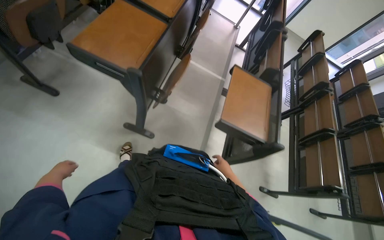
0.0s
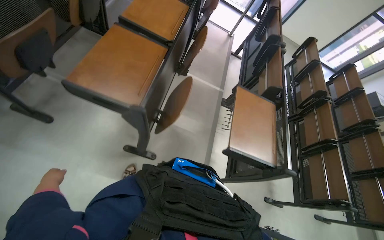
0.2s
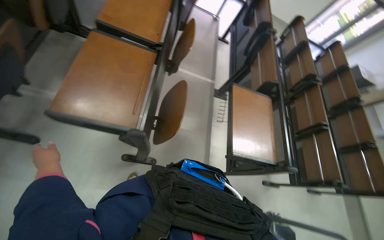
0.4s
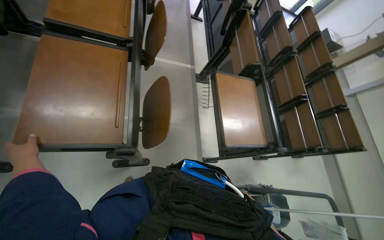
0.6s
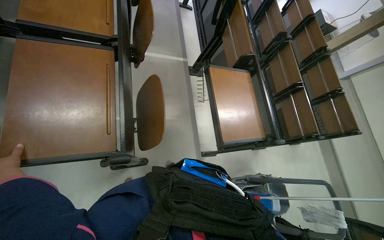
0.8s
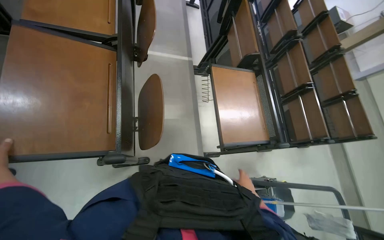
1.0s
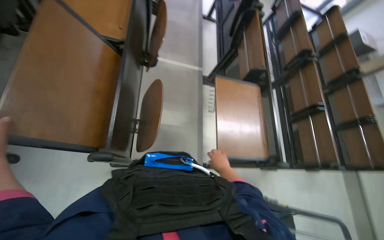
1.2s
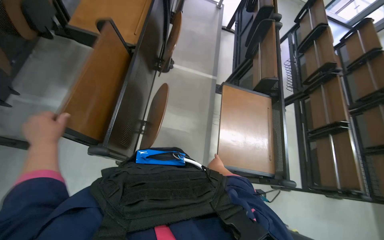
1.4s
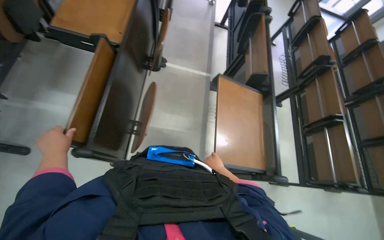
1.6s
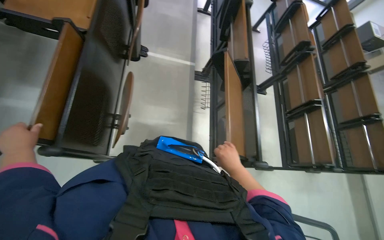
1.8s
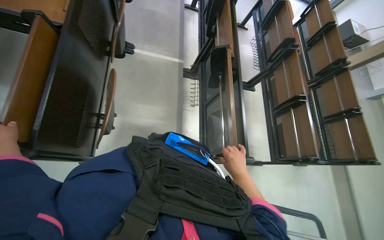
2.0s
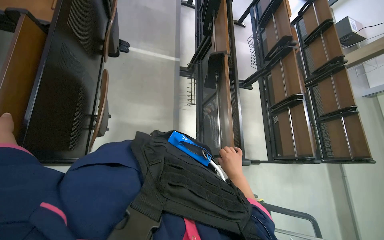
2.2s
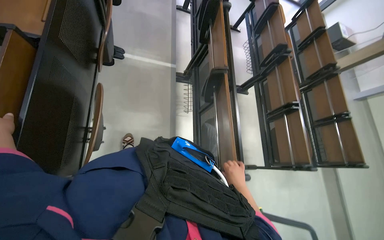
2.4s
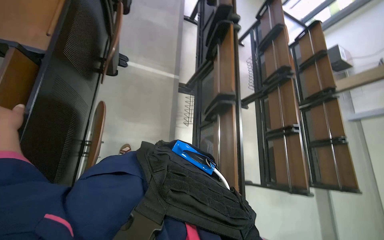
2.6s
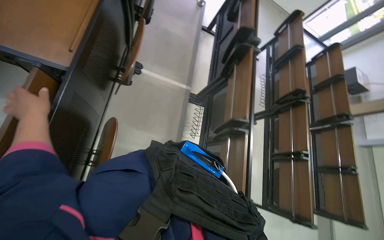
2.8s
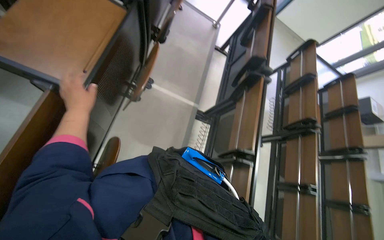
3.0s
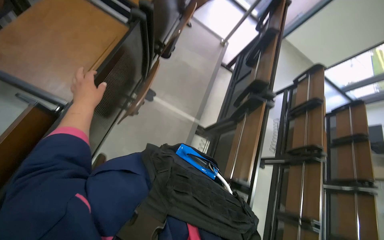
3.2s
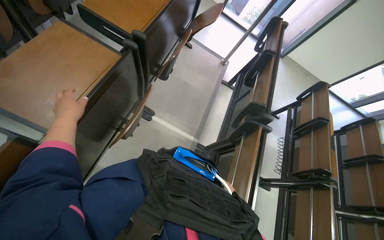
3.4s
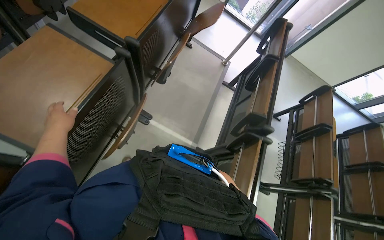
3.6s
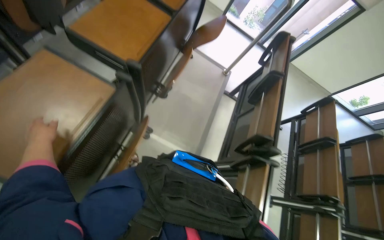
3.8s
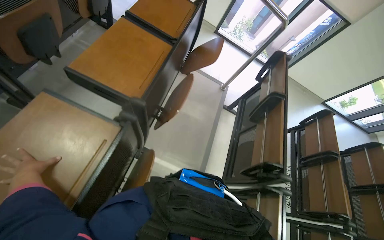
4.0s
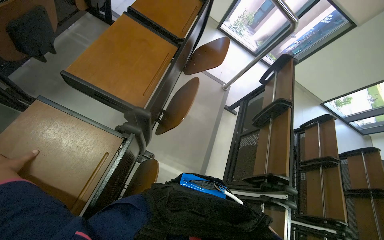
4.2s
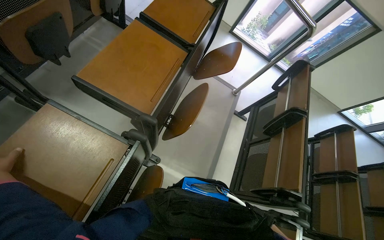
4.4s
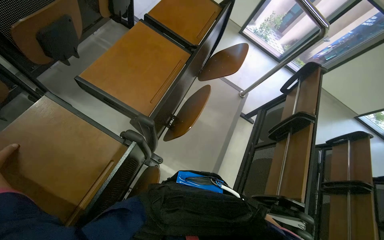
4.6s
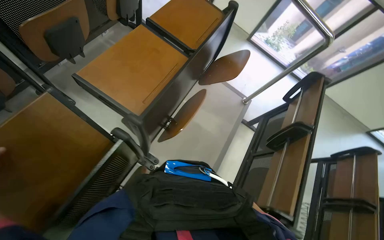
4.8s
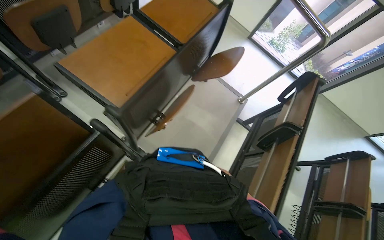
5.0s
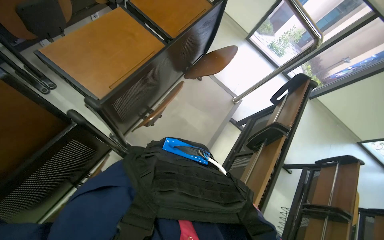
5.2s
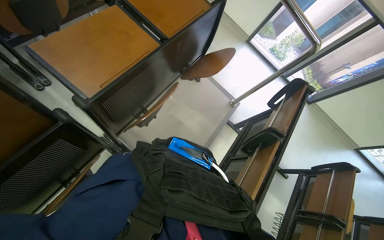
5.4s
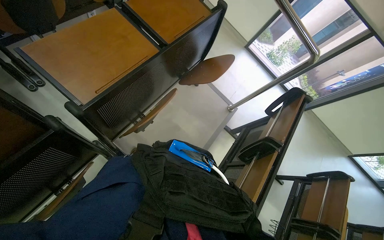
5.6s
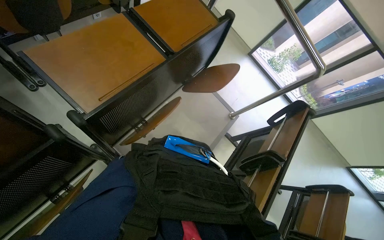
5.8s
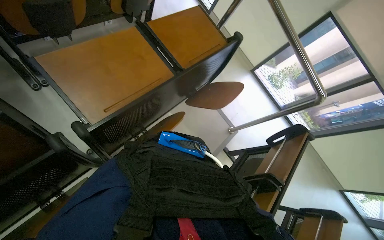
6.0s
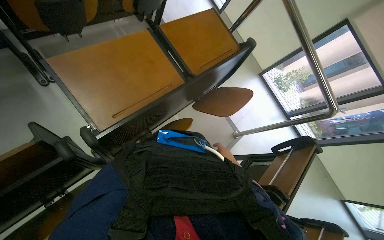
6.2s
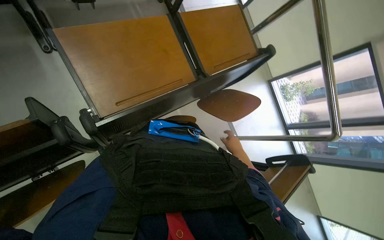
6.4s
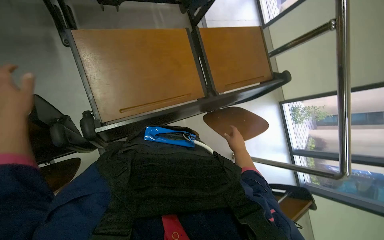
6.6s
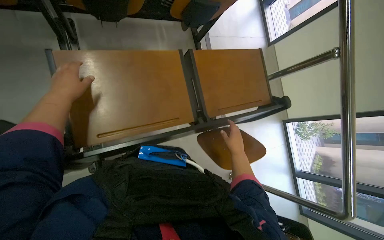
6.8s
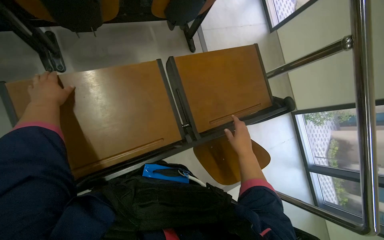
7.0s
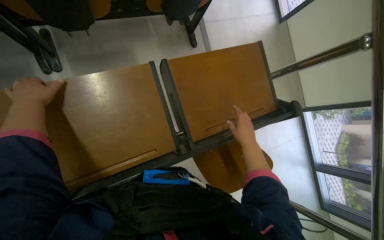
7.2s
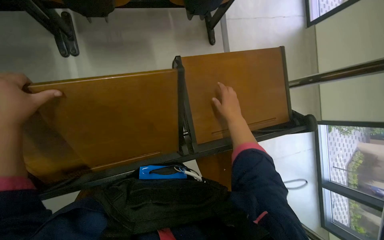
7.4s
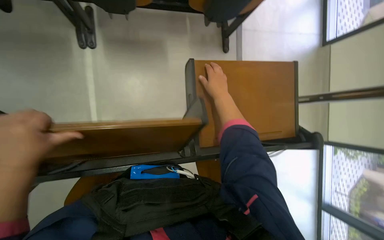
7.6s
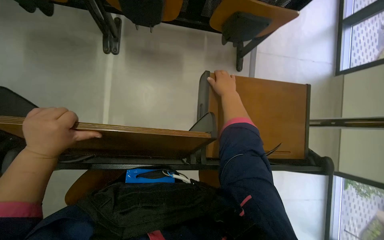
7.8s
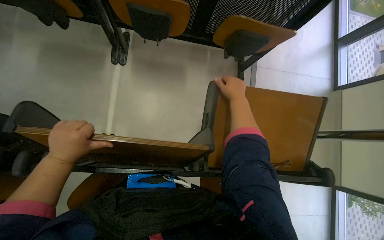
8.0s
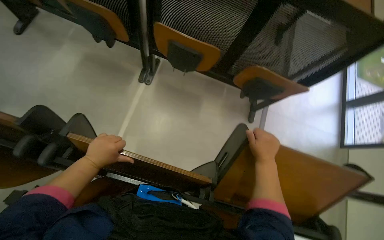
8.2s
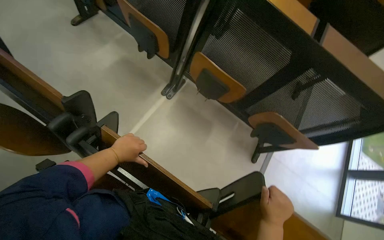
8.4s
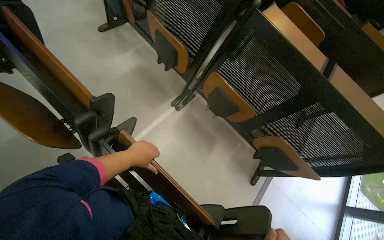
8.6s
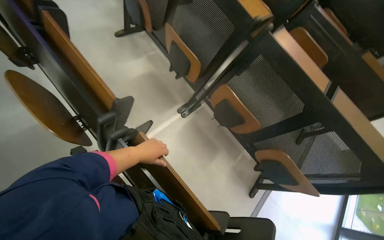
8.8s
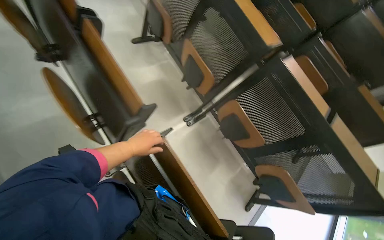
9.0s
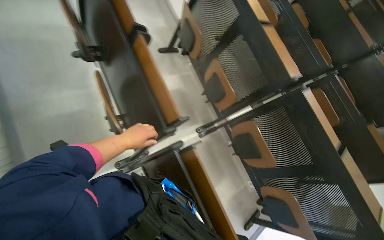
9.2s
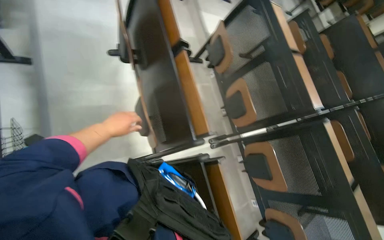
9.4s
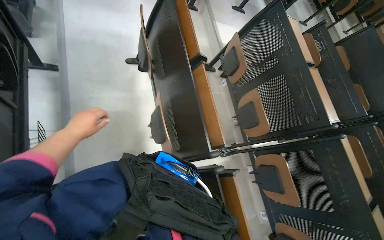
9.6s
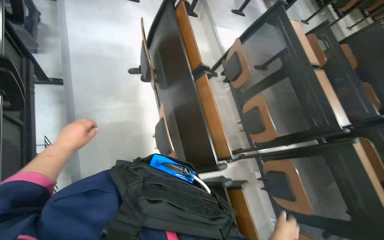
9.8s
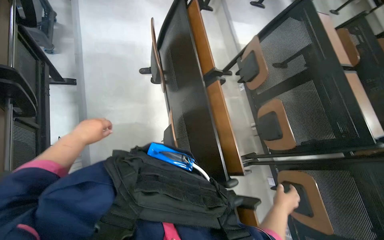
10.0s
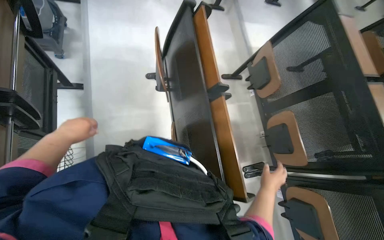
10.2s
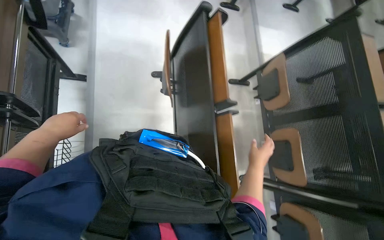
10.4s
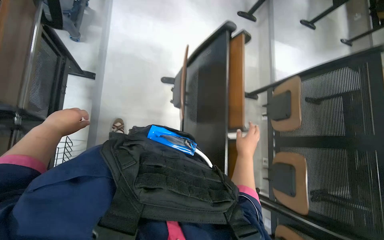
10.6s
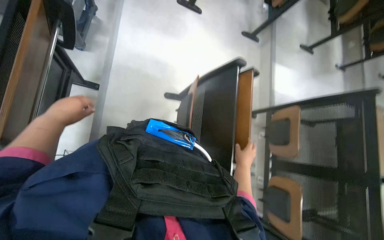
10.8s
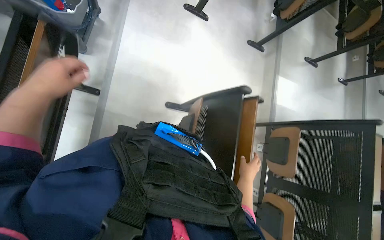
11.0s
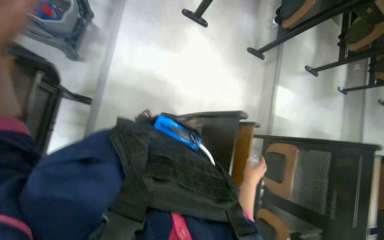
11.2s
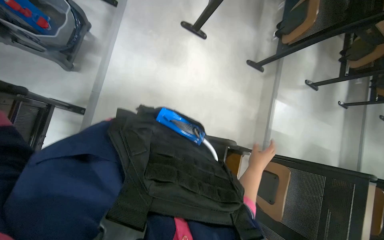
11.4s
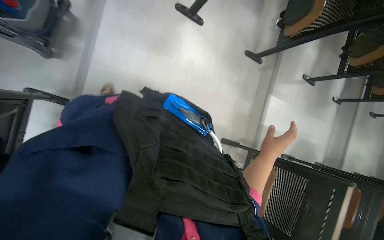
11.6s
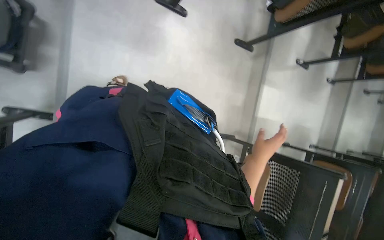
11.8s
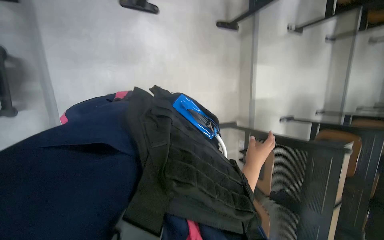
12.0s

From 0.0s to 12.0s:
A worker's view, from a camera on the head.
Job: organizing items.
The whole recording: Adjusting lecture hall desks. Adjusts the desks in the lecture hall, moving them into position.
From 0.0s to 1.6s: The camera is carried about 40 cm.
From 1.6s to 3.0s: The camera is carried about 40 cm.
From 3.0s to 4.4s: The camera travels approximately 60 cm.
From 6.0s to 7.6s: The wearer moves some 50 cm. The wearer looks roughly 40 degrees further to the left.
From 7.6s to 9.0s: The wearer moves about 40 cm. The view tips upward by about 40 degrees. Everything in view rotates roughly 55 degrees clockwise.
From 9.0s to 10.4s: The wearer moves approximately 60 cm. The head turns to the left by roughly 30 degrees.
From 10.4s to 12.0s: The camera is carried about 1 m. The view tips downward by approximately 20 degrees.

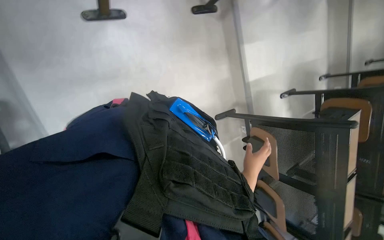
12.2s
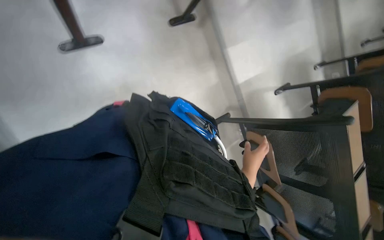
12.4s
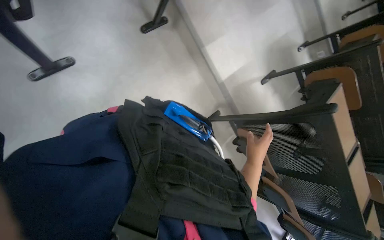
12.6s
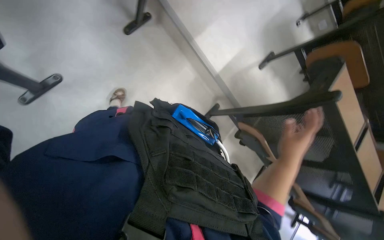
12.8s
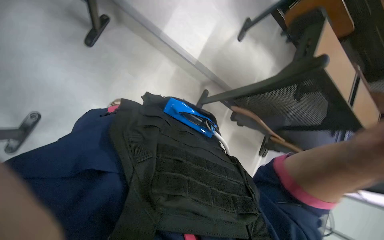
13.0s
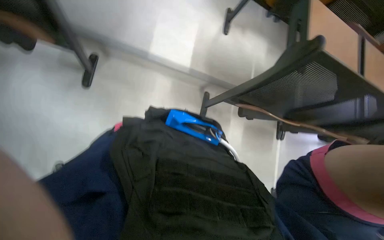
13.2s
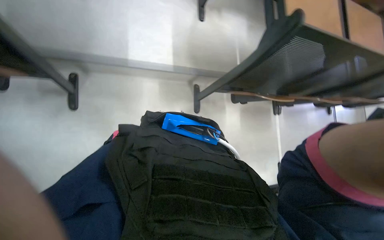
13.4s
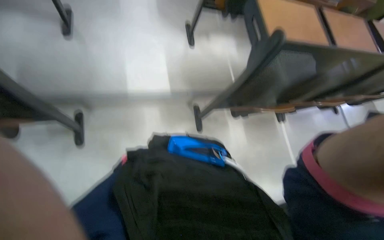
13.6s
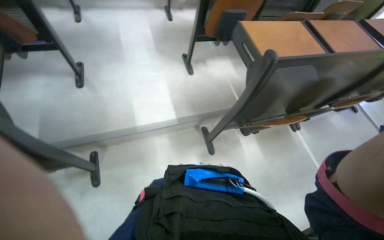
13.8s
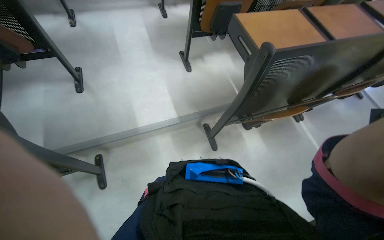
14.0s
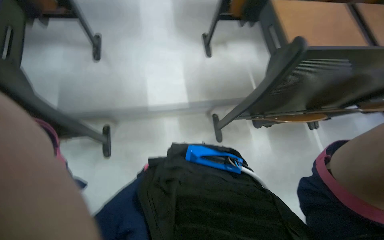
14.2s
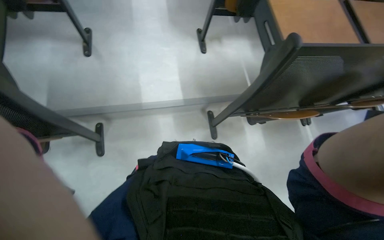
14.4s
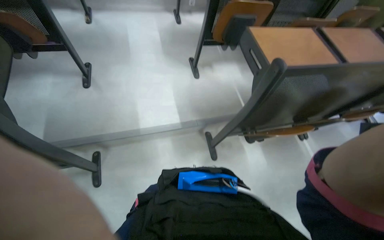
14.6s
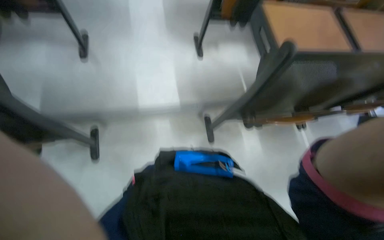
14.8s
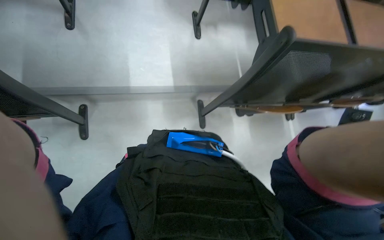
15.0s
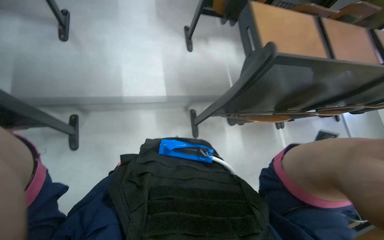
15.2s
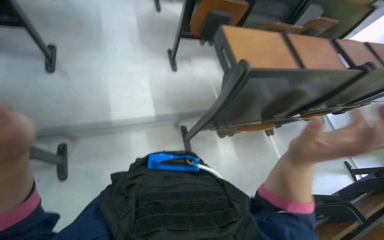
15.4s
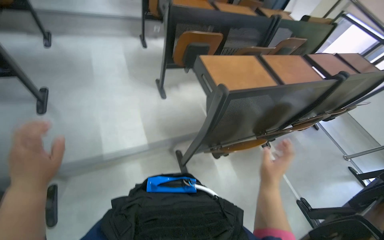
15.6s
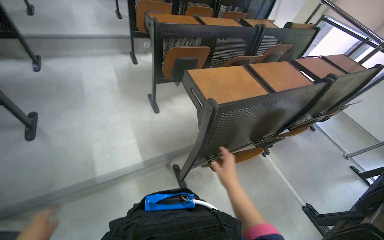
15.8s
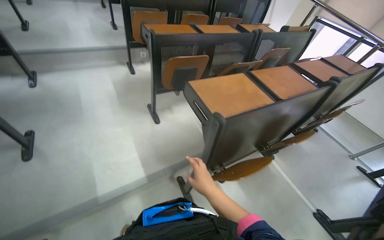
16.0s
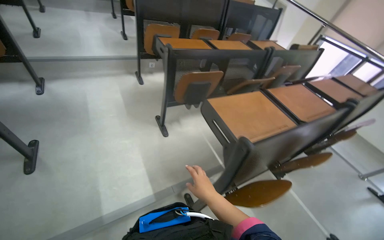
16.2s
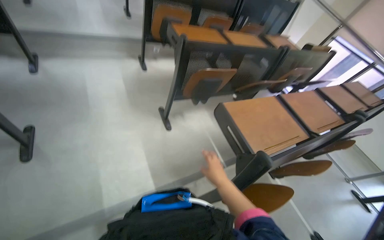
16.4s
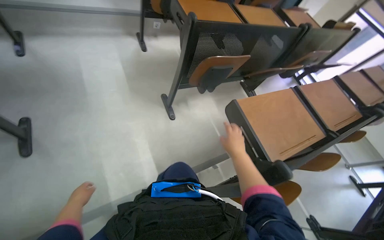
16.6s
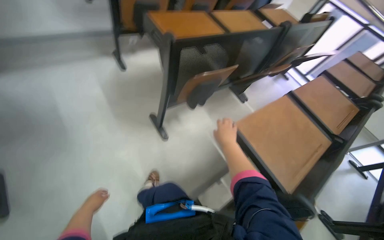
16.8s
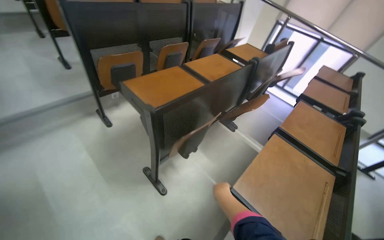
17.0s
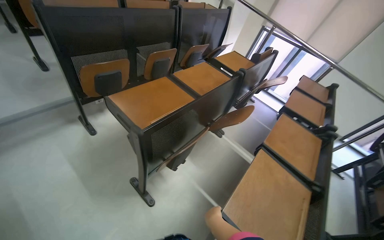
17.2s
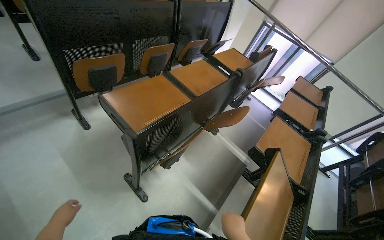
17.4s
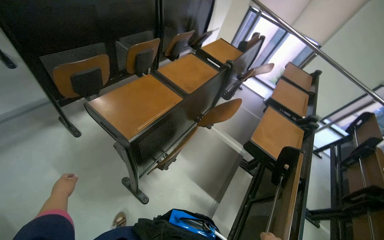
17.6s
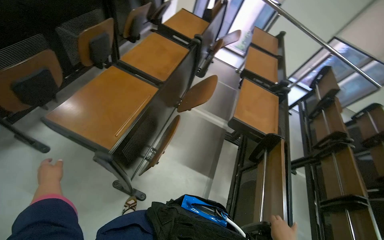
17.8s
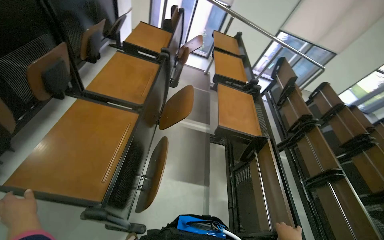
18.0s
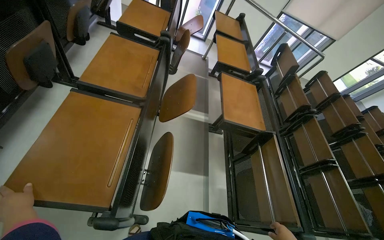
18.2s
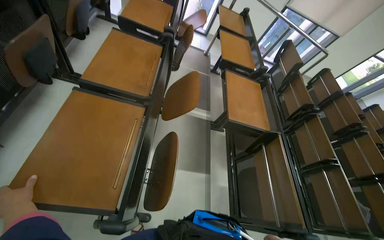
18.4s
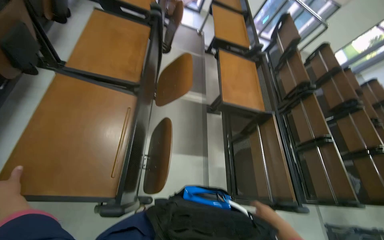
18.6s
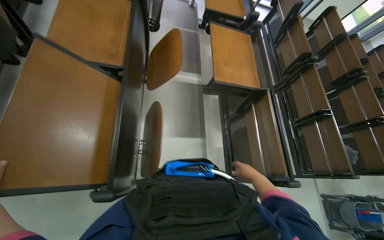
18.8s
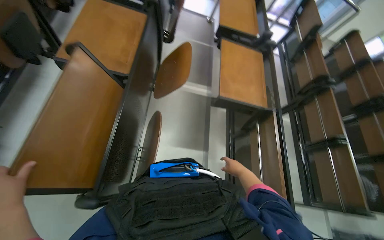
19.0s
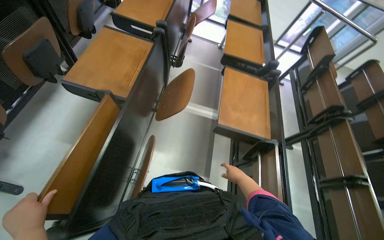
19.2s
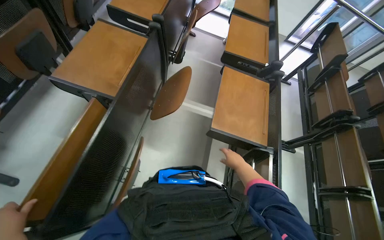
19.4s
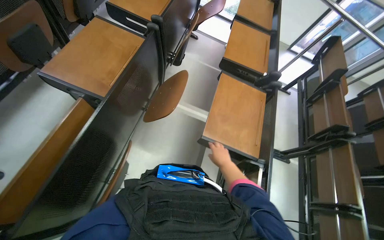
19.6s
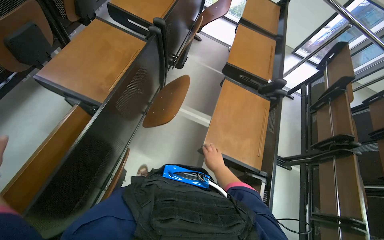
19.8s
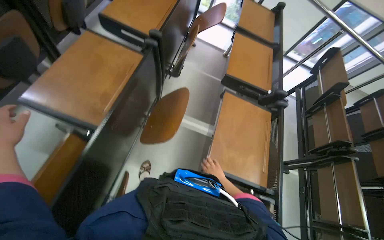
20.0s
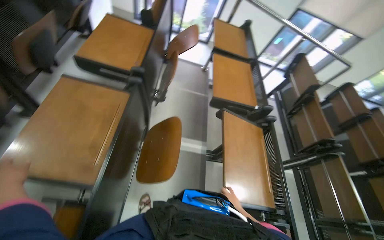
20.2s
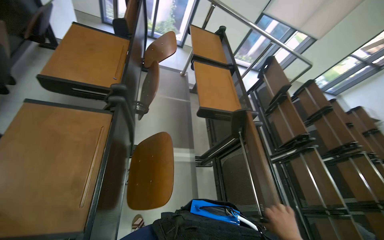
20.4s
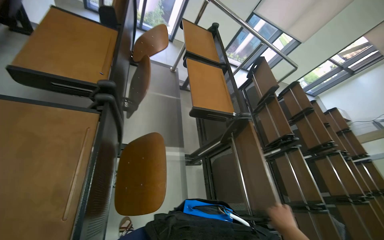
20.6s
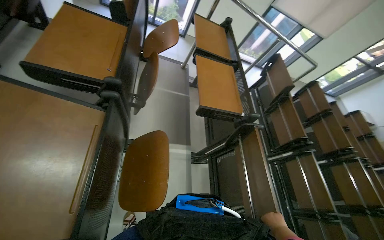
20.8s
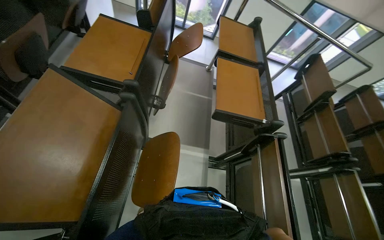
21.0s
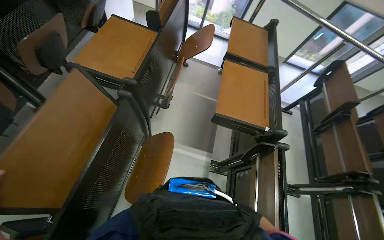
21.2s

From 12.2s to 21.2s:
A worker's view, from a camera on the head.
Job: organizing items.
The whole recording: Adjusting lecture hall desks. Adjusts the desks in the lecture hall, moving them into position.
From 12.2s to 13.8s: The scene turns some 75 degrees counterclockwise in the picture.
From 15.2s to 16.6s: The camera travels approximately 40 cm.
From 16.6s to 18.2s: The head travels some 90 cm. The wearer looks some 60 degrees further to the right.
From 18.2s to 19.8s: The camera travels some 40 cm.
